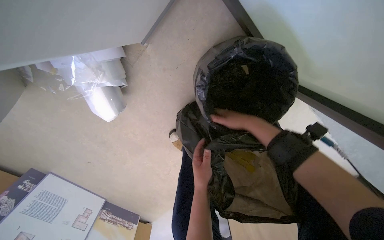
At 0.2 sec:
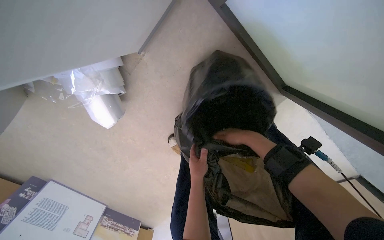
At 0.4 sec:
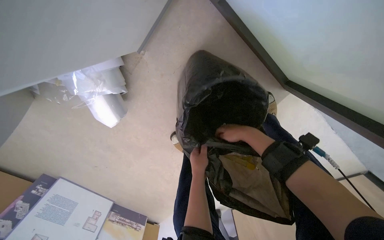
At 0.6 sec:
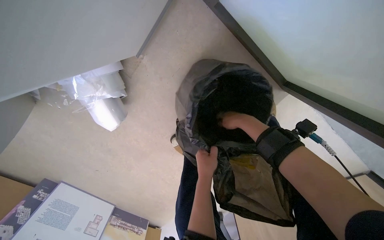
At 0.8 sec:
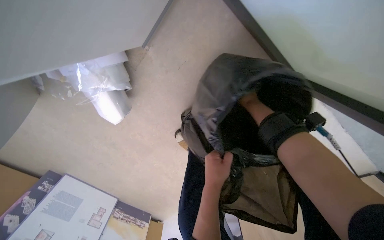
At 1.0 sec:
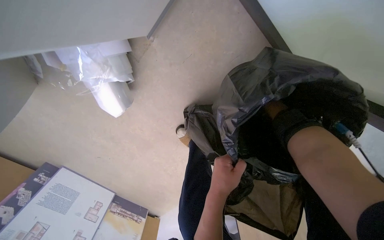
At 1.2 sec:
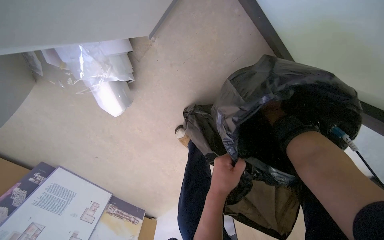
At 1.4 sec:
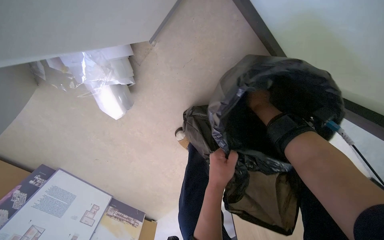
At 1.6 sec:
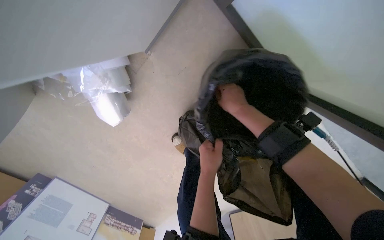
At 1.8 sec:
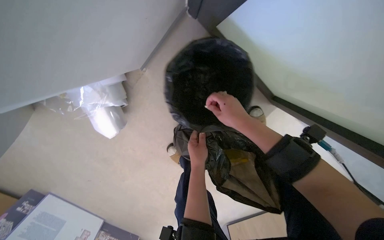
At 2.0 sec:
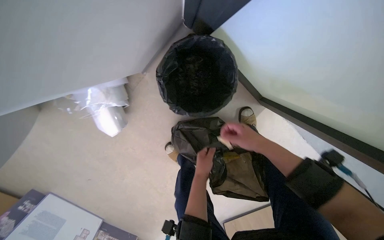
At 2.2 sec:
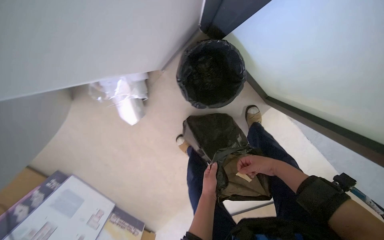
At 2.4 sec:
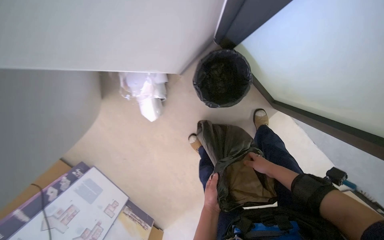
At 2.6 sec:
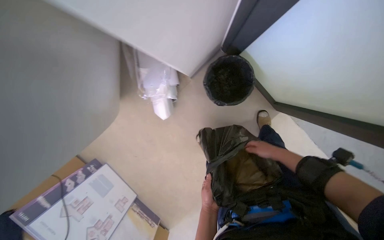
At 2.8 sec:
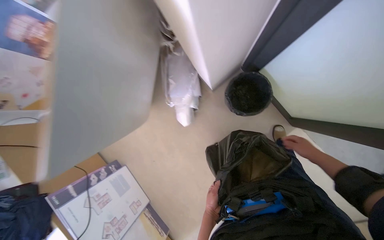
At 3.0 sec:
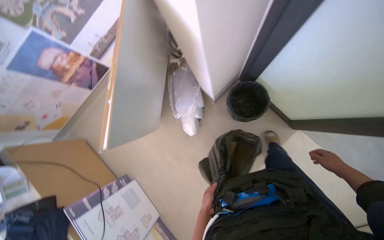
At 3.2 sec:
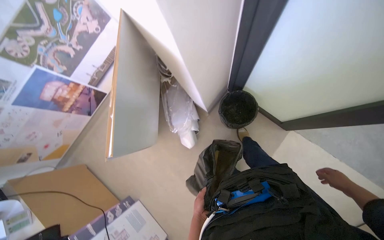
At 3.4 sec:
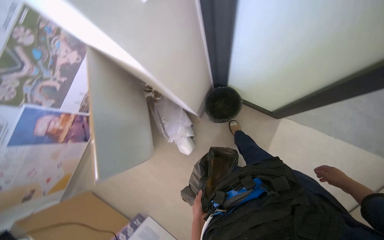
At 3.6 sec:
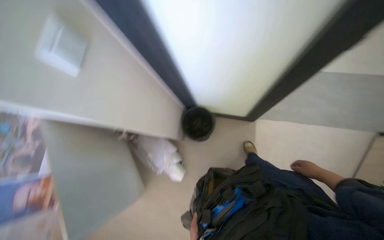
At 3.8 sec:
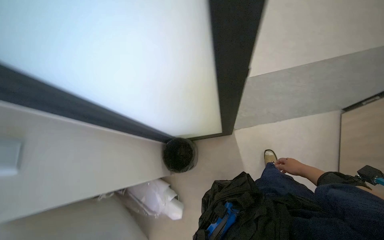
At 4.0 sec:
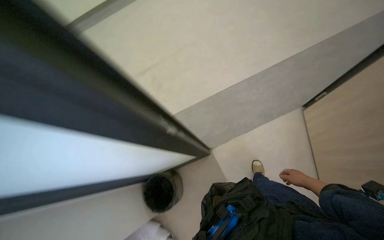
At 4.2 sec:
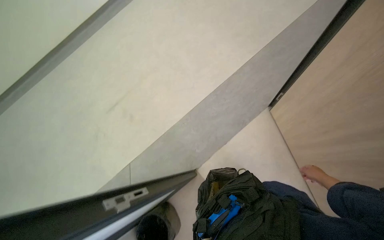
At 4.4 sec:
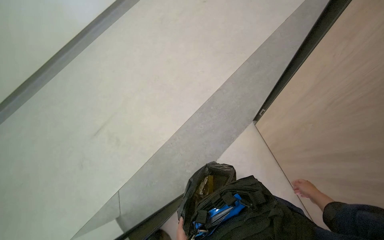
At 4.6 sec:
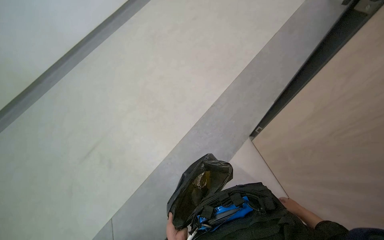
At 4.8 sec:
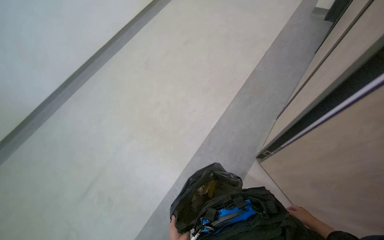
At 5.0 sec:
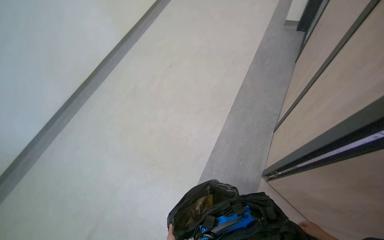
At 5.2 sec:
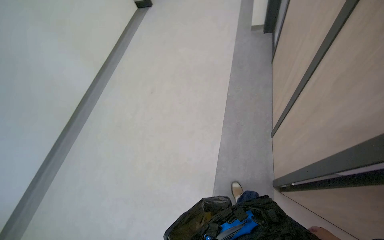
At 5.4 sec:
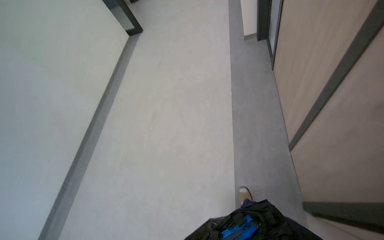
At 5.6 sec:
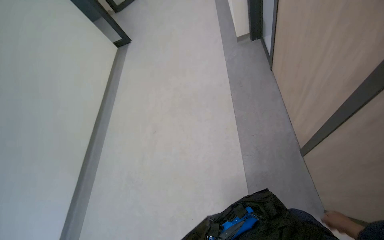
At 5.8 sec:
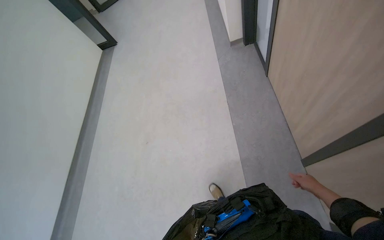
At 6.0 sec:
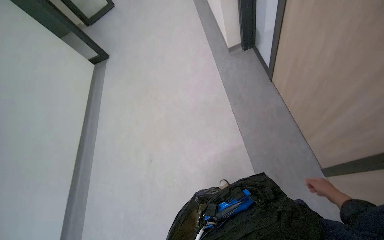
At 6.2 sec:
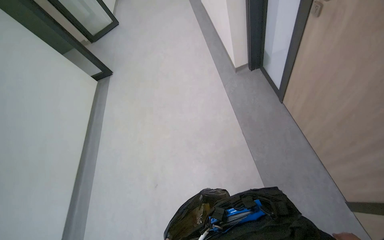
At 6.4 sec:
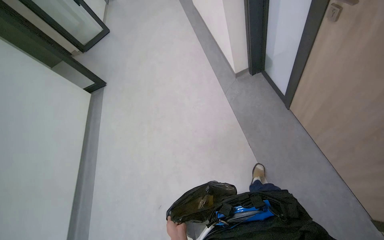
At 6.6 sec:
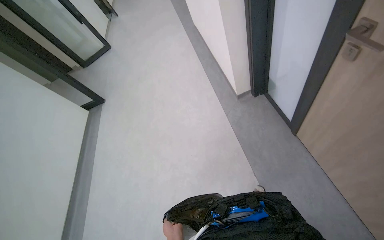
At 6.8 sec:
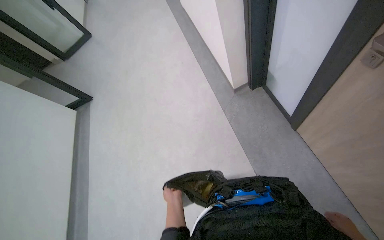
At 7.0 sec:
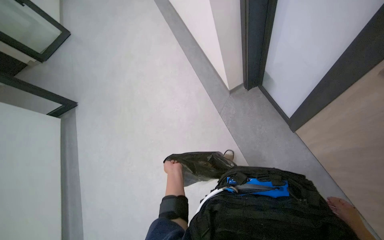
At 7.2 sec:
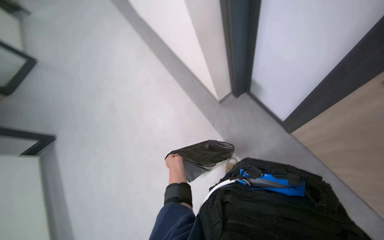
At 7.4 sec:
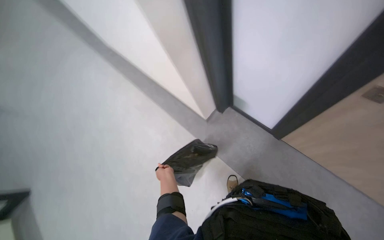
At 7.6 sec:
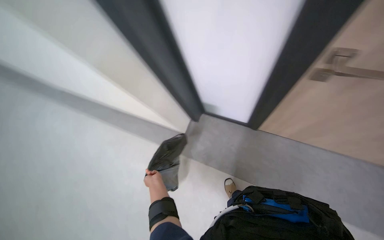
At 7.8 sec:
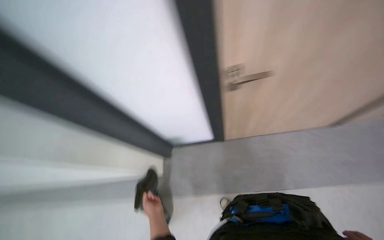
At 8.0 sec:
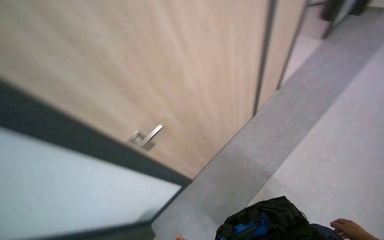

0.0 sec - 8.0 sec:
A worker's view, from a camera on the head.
Job: managing trash.
The whole recording: Emptying and replacing trash bags. The worker empties trash bags from bins and replaces them with new ones.
0.0 sec - 1.6 sec: The right hand goes farther from the camera and returns, roughly 20 cm each way.
1.6 sec - 3.2 sec: The camera is carried roughly 70 cm. The view tips upward by roughly 35 degrees.
3.2 sec - 4.8 sec: The camera travels some 60 cm. The wearer looks roughly 85 degrees further to the right. The view tilts about 50 degrees upward.
4.8 sec - 6.4 sec: The head travels about 90 cm. The view tips upward by about 20 degrees. Everything in view rotates approximately 30 degrees counterclockwise.
6.4 sec - 8.0 sec: The camera is carried some 70 cm. The wearer looks approximately 50 degrees further to the right. The view tilts some 20 degrees upward.

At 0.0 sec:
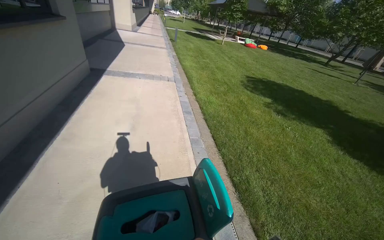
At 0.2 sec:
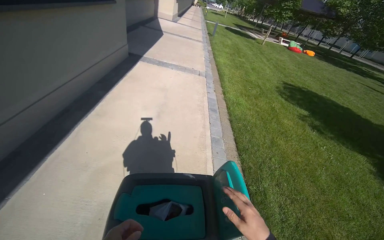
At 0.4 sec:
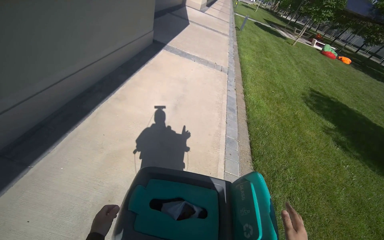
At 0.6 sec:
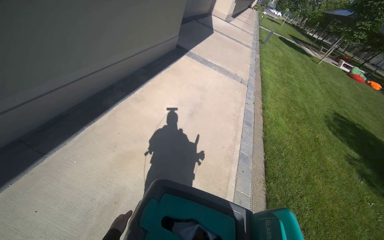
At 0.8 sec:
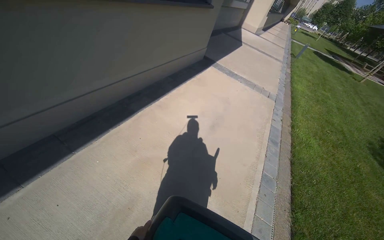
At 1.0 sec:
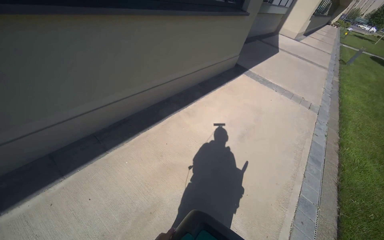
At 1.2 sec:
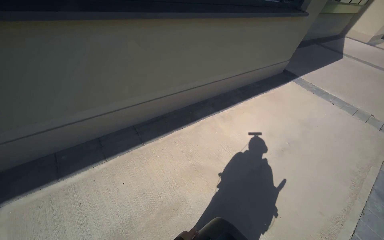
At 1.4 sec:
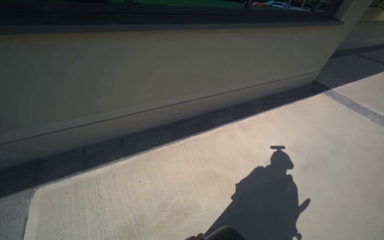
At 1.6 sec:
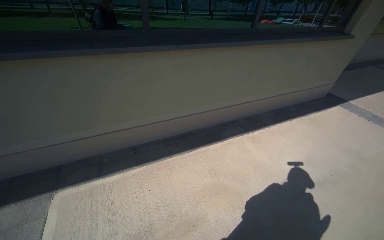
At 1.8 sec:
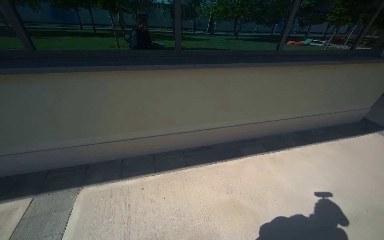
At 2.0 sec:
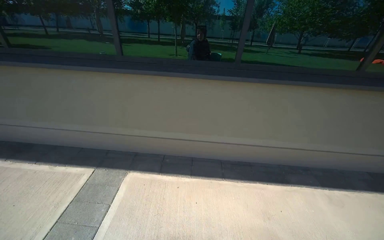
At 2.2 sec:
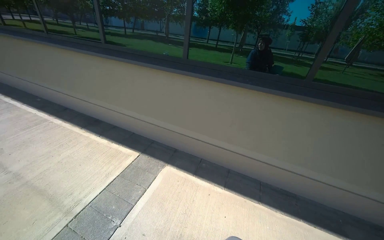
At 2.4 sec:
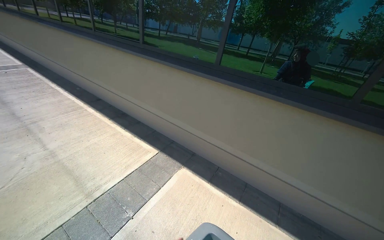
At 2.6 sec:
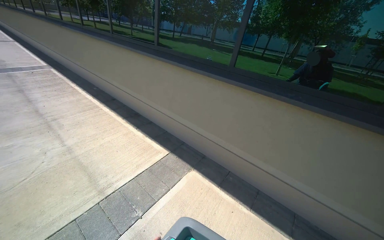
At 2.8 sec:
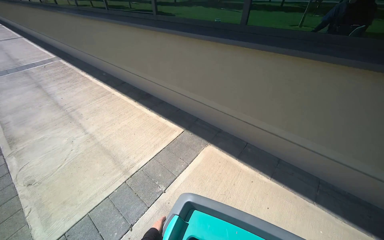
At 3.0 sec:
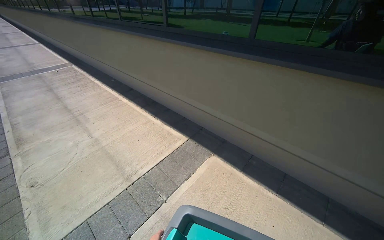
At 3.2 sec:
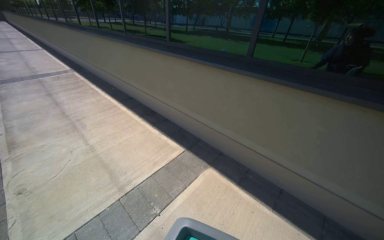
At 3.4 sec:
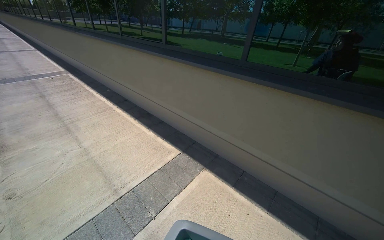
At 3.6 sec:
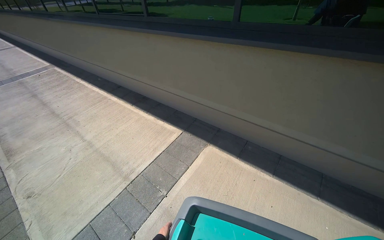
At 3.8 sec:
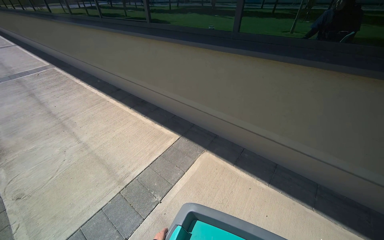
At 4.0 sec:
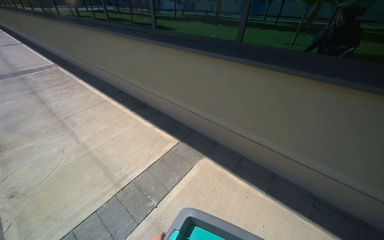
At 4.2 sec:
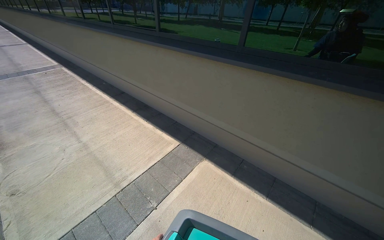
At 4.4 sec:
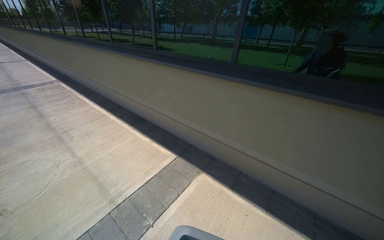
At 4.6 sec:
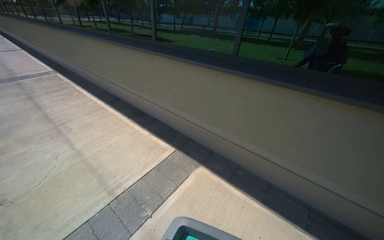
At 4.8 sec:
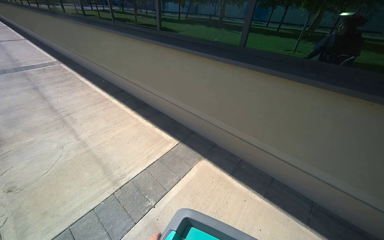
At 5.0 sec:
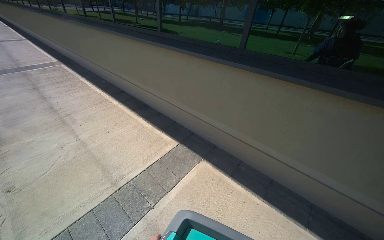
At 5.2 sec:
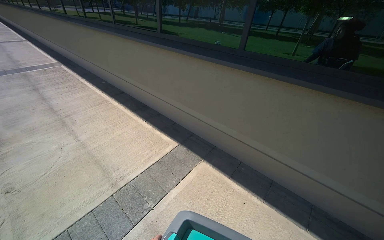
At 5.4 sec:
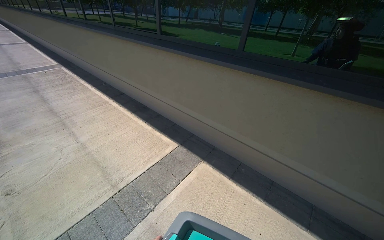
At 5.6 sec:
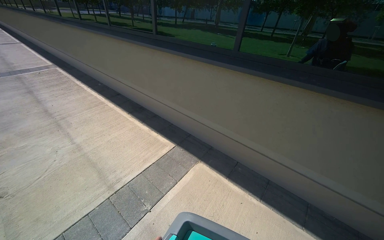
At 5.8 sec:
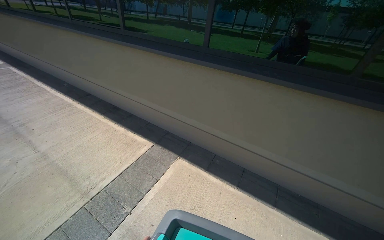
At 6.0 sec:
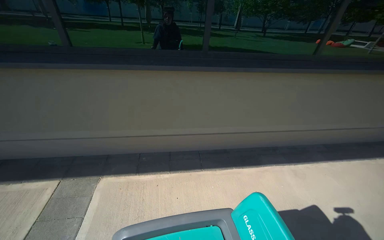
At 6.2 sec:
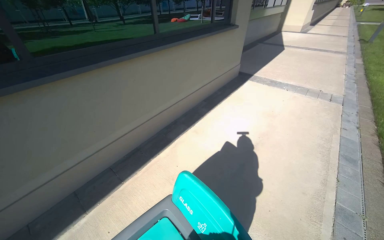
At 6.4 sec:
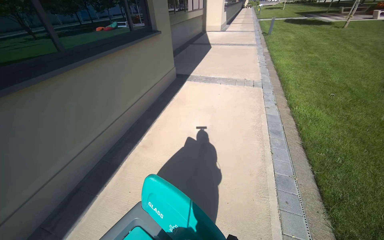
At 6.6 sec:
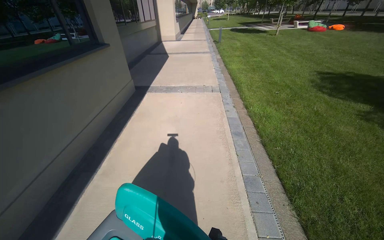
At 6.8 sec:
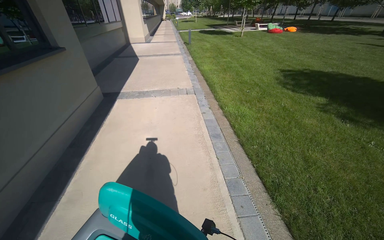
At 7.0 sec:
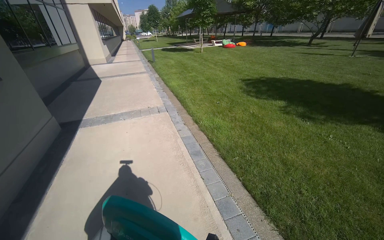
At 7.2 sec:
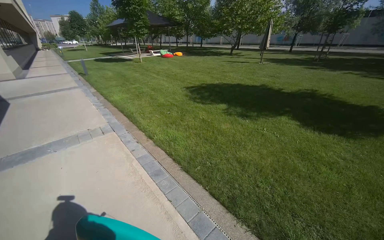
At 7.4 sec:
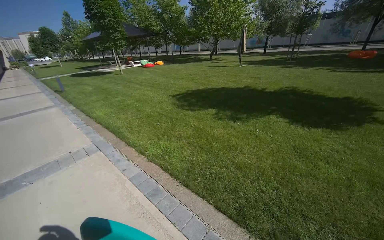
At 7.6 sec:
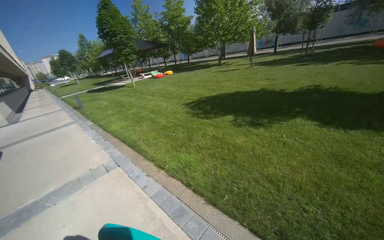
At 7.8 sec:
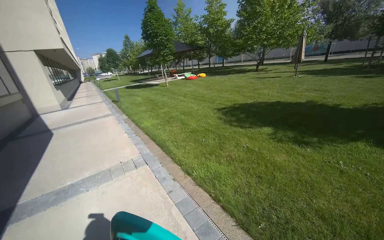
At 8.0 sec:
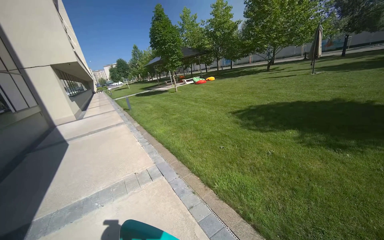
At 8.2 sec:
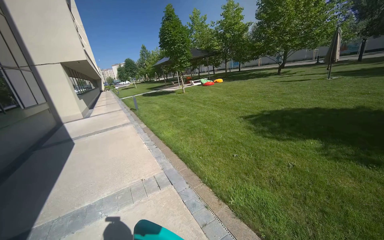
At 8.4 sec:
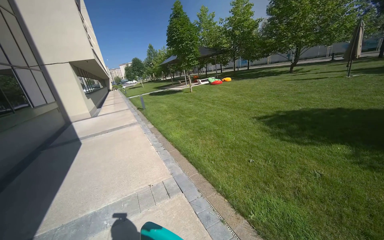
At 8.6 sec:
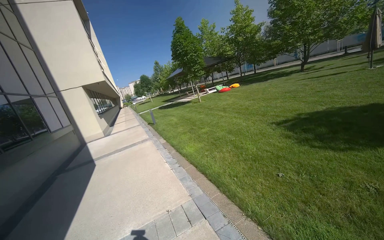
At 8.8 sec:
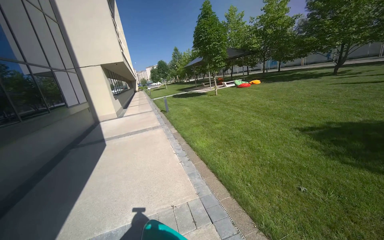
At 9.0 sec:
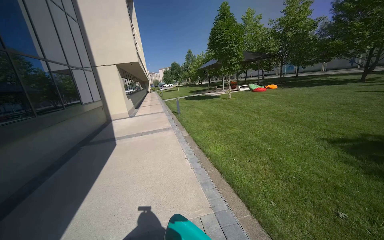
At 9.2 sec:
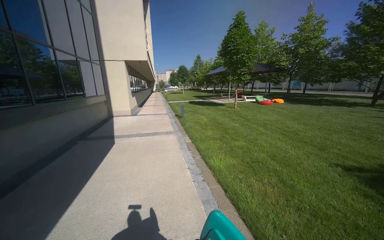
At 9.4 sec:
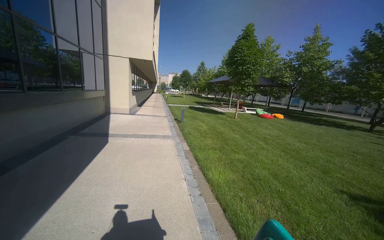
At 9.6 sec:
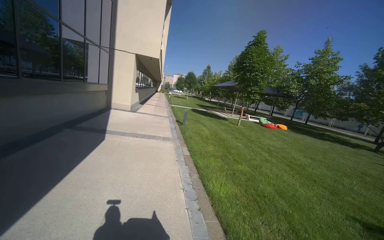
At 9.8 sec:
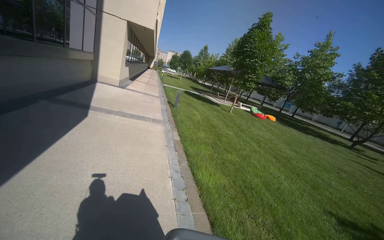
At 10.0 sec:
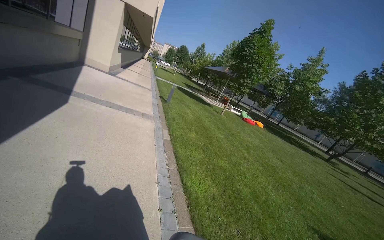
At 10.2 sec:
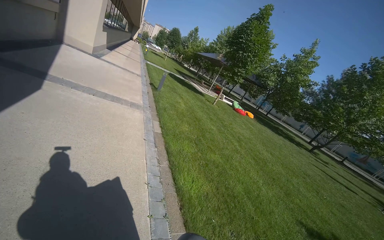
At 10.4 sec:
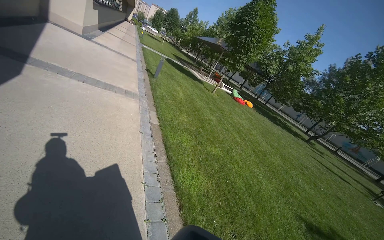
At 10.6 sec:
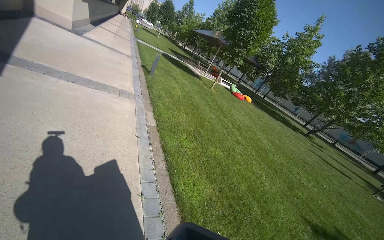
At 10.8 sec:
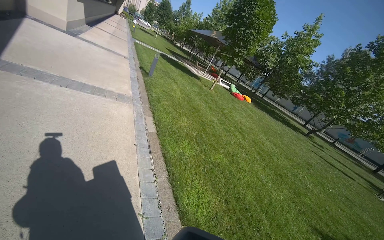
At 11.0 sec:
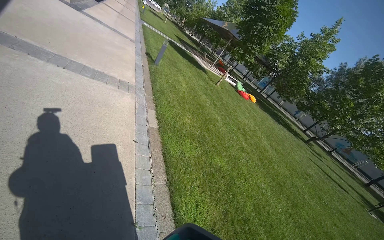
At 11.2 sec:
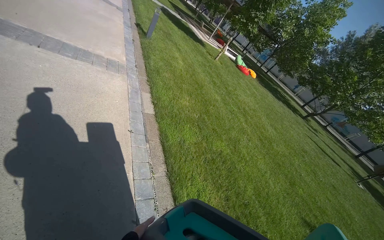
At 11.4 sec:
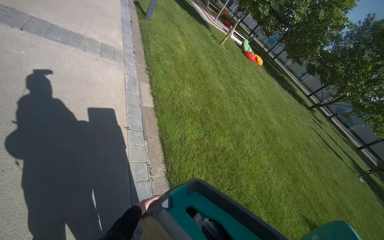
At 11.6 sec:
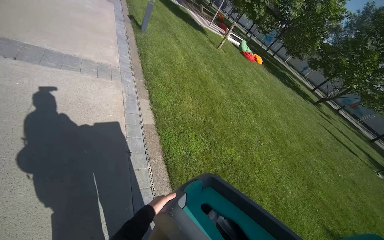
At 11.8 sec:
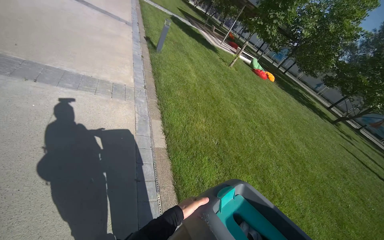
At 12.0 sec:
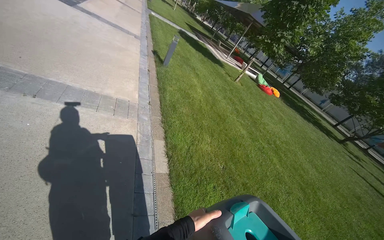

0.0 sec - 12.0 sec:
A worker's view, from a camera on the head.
Job: managing trash.
The whole recording: Transporting recycling bin. The worker pushes a recycling bin along the sidewalk.
0.0 sec - 1.6 sec: The head turns to the left by approximately 75 degrees. The camera pitches upward, by roughly 10 degrees.
1.6 sec - 3.0 sec: The head rotates some 65 degrees to the left.
4.4 sec - 6.0 sec: The wearer looks about 45 degrees further to the right.
6.0 sec - 7.6 sec: The camera is carried about 1.5 m. The head rotates approximately 130 degrees to the right. The camera pitches upward, by some 15 degrees.
7.6 sec - 9.0 sec: The wearer moves about 1.5 m. The head rotates some 30 degrees to the left.
9.0 sec - 10.4 sec: The camera travels some 1.5 m. The view tilts approximately 15 degrees downward. The scene rotates clockwise by approximately 30 degrees.
10.4 sec - 12.0 sec: The head travels roughly 1.5 m.
